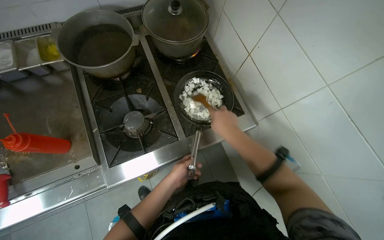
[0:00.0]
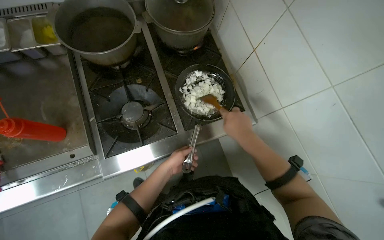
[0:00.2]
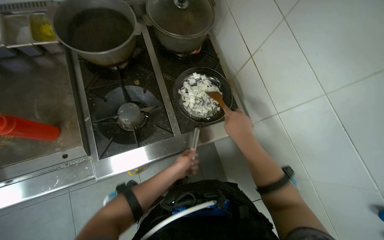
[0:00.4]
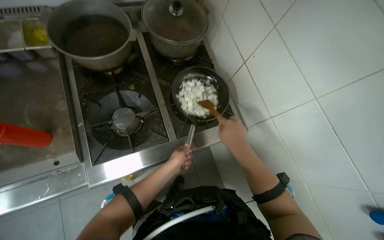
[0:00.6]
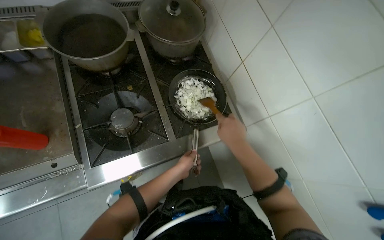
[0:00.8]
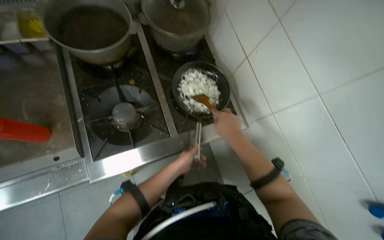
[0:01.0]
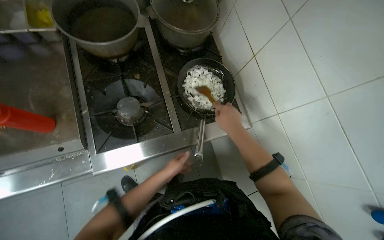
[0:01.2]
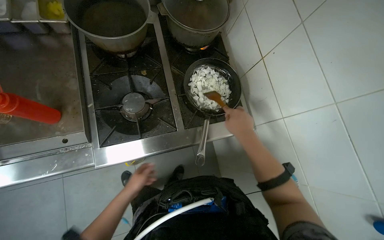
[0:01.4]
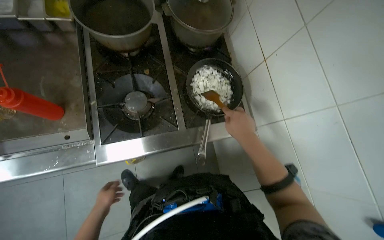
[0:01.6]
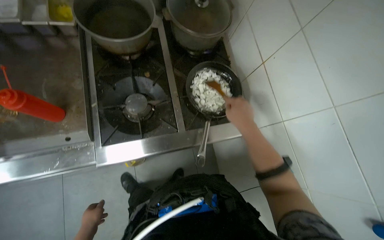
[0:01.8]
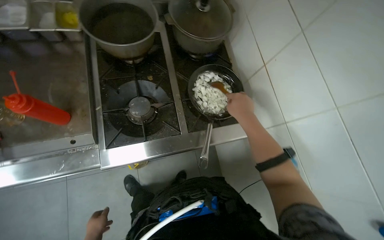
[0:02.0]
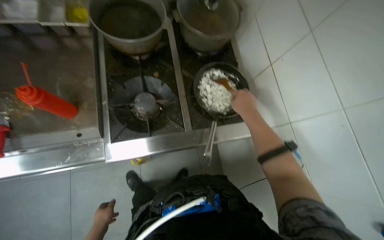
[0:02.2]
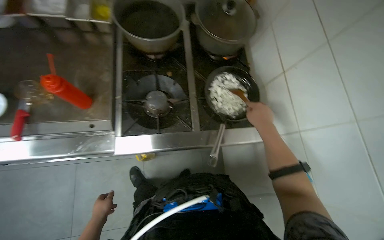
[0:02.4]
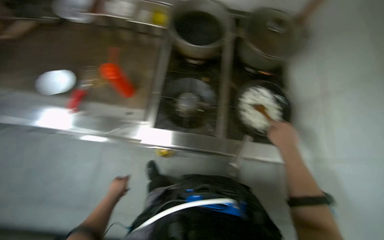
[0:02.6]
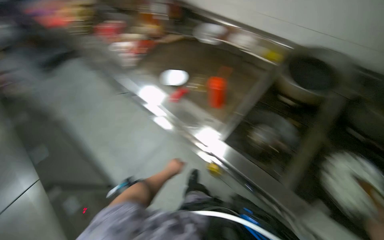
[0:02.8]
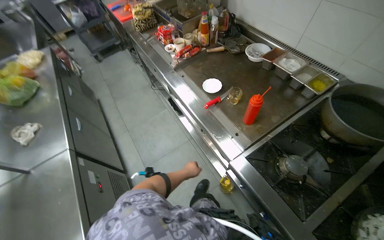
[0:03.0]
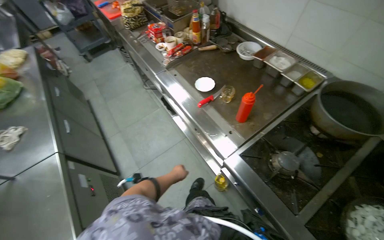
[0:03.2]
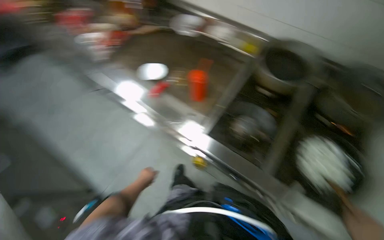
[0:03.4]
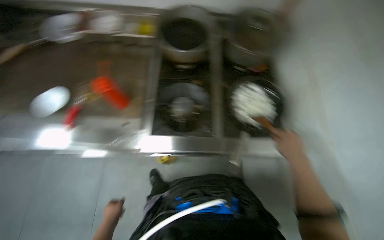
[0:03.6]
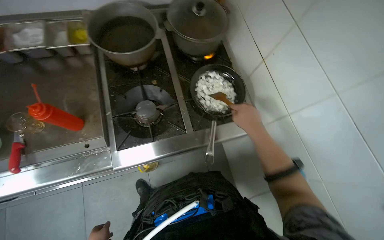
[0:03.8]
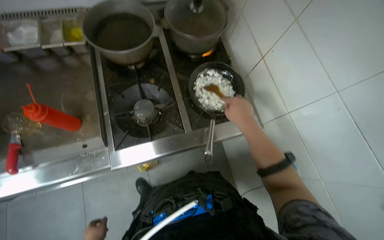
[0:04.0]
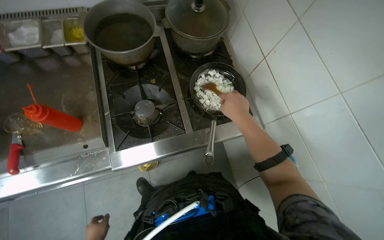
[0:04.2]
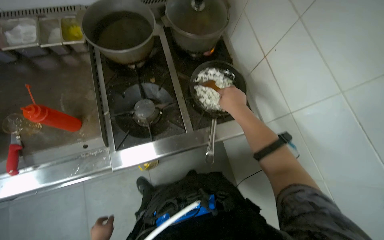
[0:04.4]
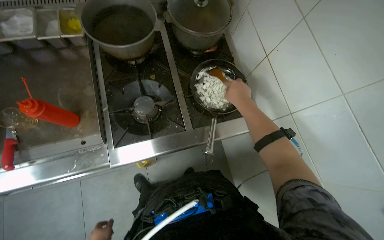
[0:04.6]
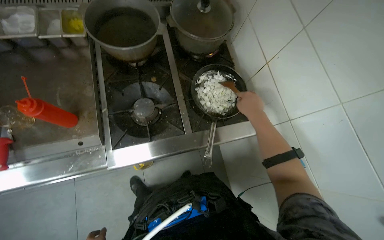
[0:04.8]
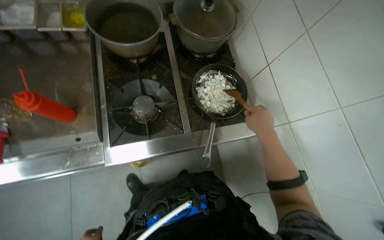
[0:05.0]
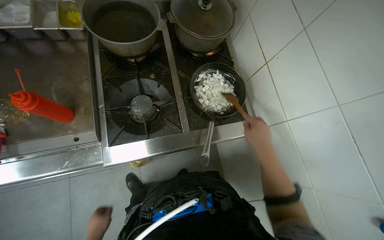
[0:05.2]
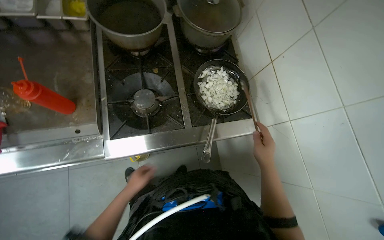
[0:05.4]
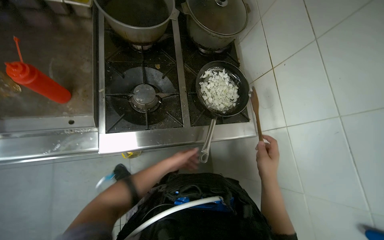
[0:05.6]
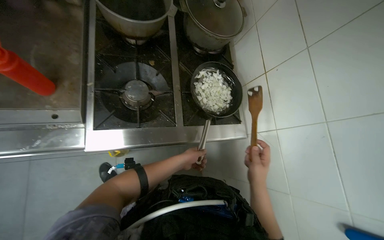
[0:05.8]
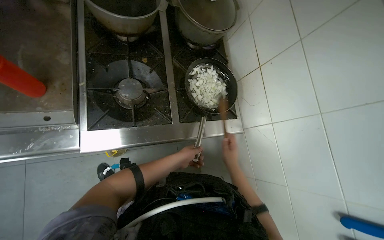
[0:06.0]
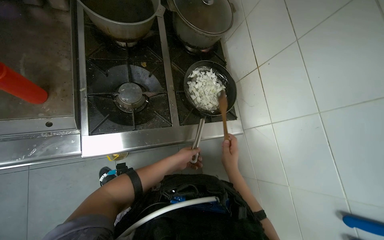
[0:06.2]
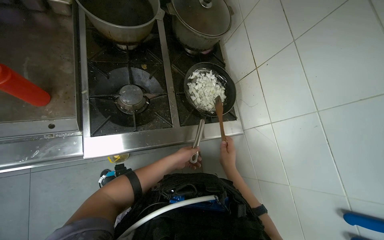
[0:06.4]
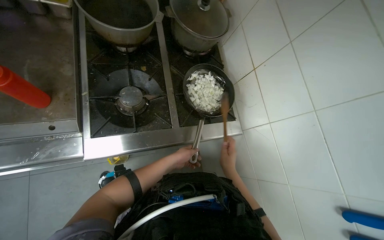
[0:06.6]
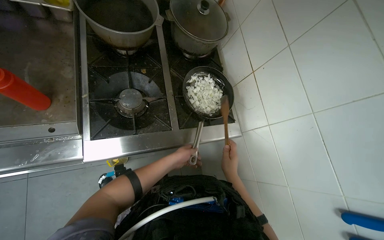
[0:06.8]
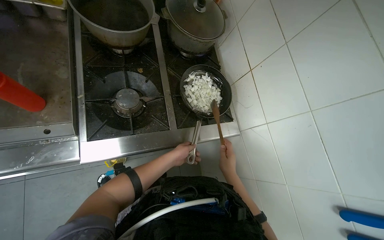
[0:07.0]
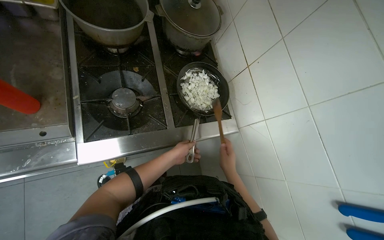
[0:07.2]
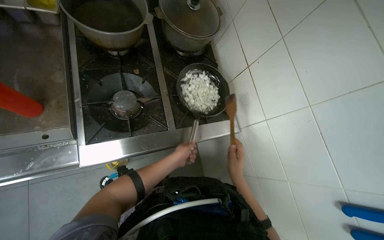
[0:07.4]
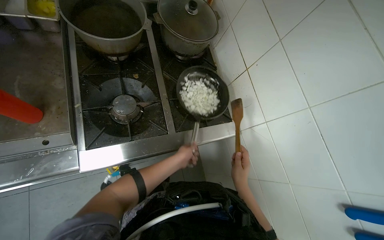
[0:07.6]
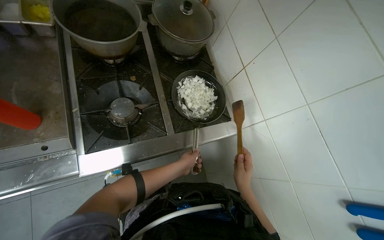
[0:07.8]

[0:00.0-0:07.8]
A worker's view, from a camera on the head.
Job: cooking food.
The whole recording: Stirring onions in pan. The worker stirs chopped onions in a pan on the stove.
0:00.0 to 0:01.6: The left hand heads to the left and down the picture, covering some 25 cm.
0:01.6 to 0:03.2: The head turns to the left by approximately 70 degrees. The camera pitches upward, by approximately 15 degrees.
0:03.2 to 0:04.6: The wearer's head swings some 70 degrees to the right. The camera pitches downward, by some 15 degrees.
0:04.6 to 0:06.2: The right hand heads down the picture, covering some 20 cm.
0:06.2 to 0:07.8: The hands are busy where they are.

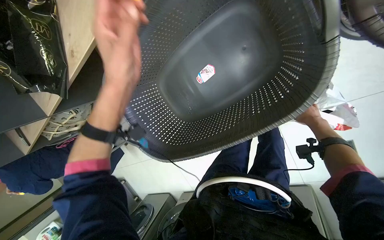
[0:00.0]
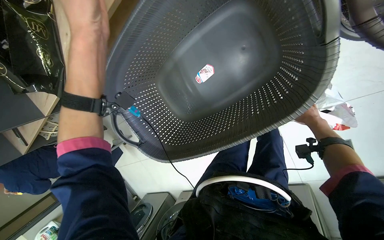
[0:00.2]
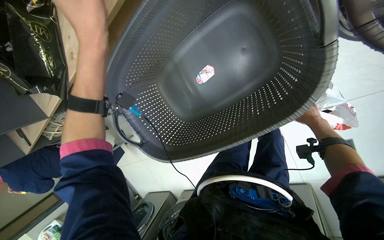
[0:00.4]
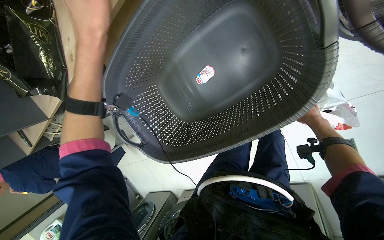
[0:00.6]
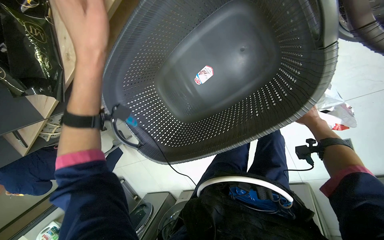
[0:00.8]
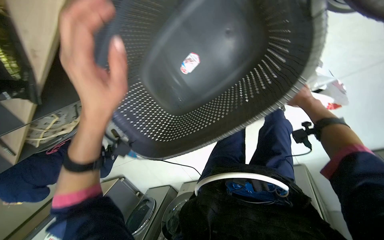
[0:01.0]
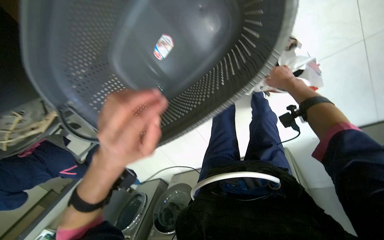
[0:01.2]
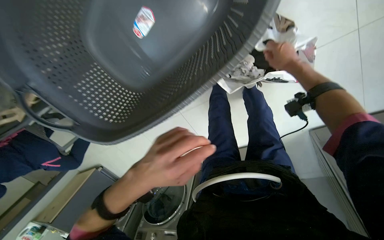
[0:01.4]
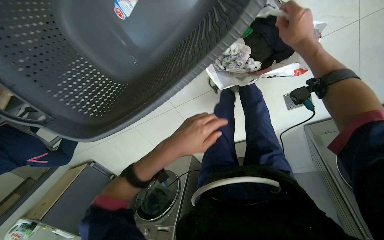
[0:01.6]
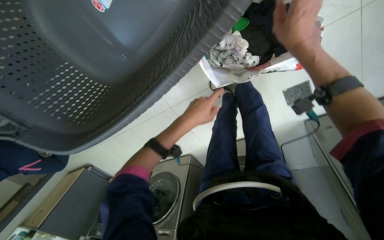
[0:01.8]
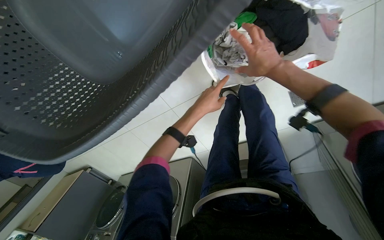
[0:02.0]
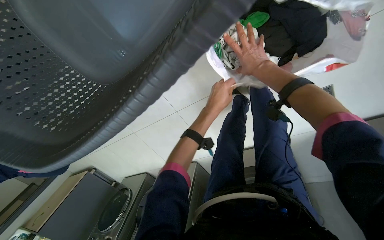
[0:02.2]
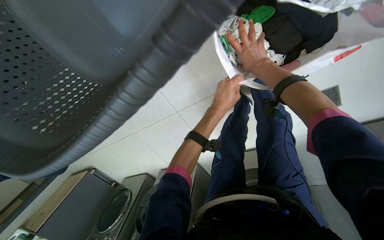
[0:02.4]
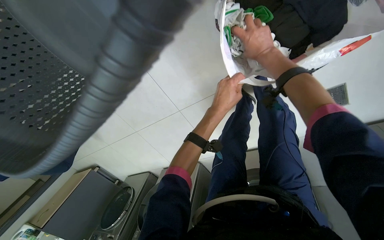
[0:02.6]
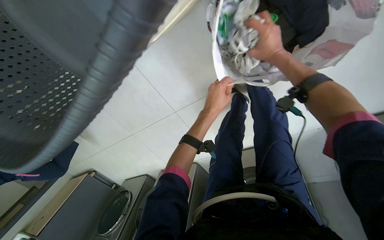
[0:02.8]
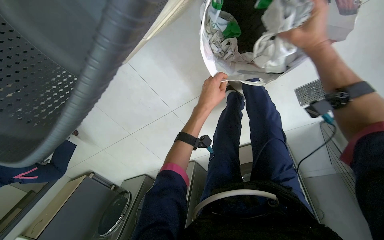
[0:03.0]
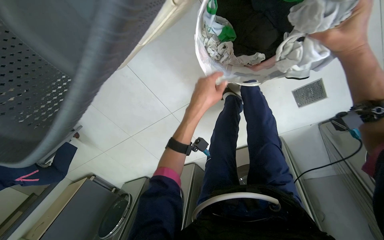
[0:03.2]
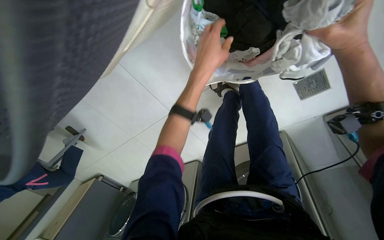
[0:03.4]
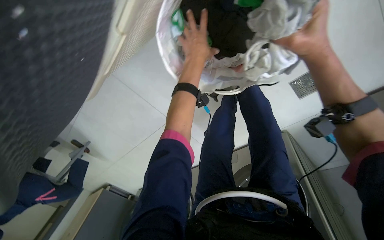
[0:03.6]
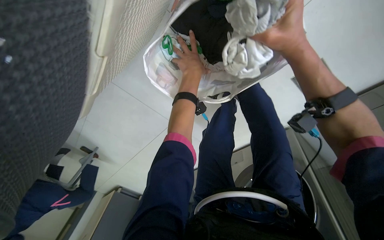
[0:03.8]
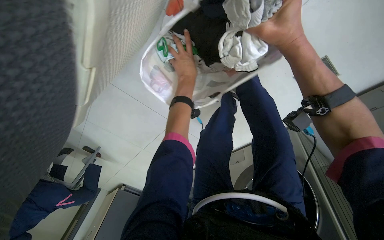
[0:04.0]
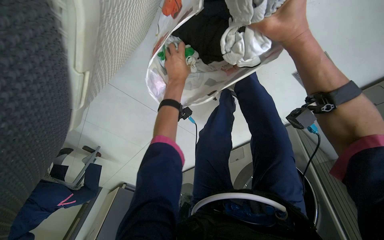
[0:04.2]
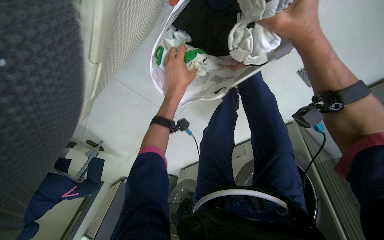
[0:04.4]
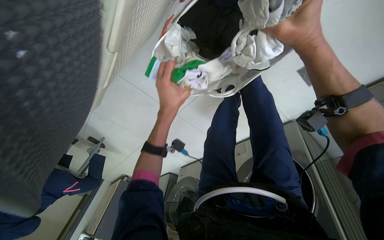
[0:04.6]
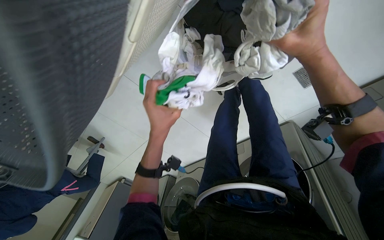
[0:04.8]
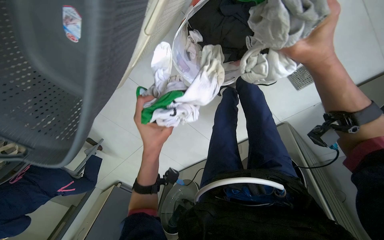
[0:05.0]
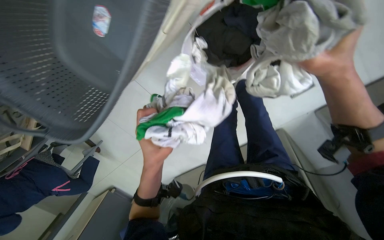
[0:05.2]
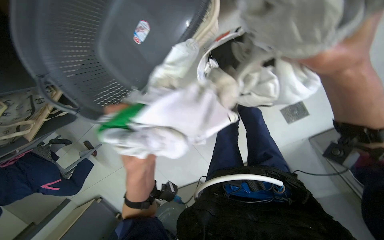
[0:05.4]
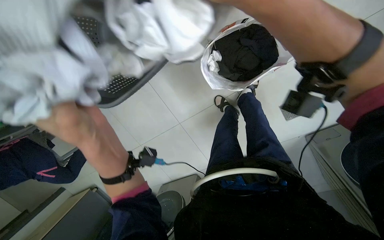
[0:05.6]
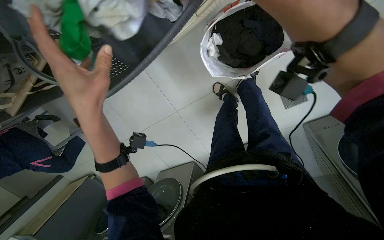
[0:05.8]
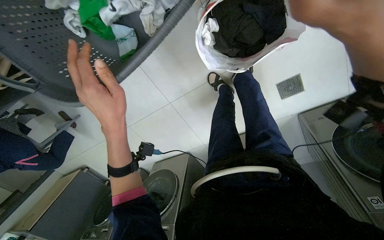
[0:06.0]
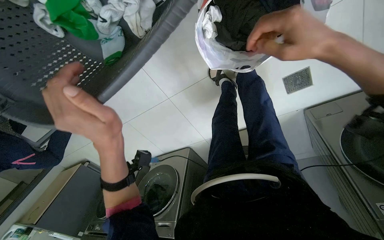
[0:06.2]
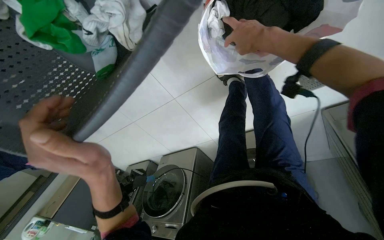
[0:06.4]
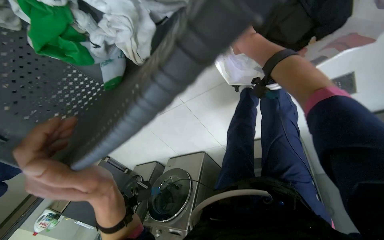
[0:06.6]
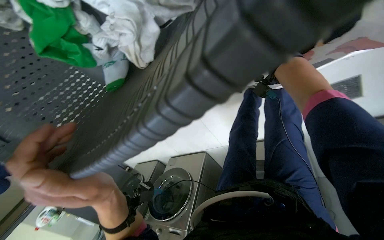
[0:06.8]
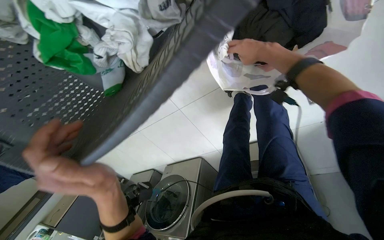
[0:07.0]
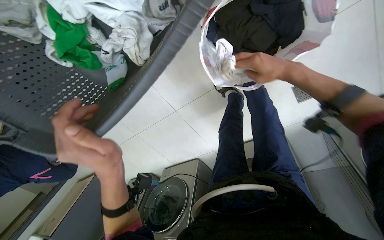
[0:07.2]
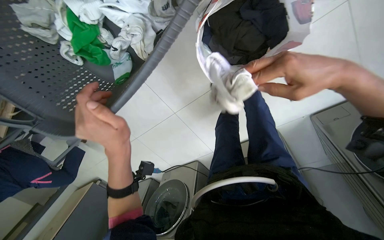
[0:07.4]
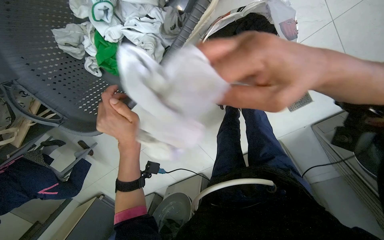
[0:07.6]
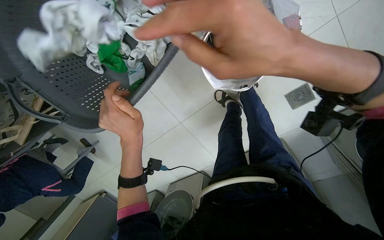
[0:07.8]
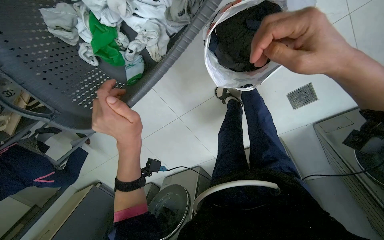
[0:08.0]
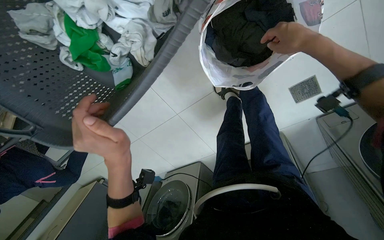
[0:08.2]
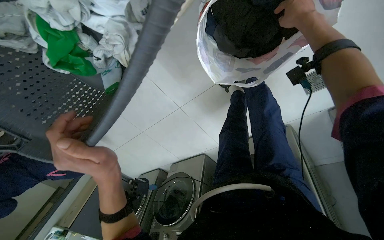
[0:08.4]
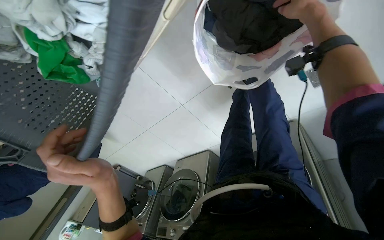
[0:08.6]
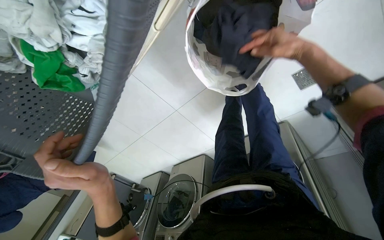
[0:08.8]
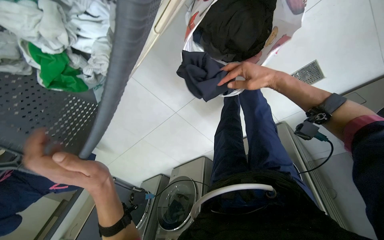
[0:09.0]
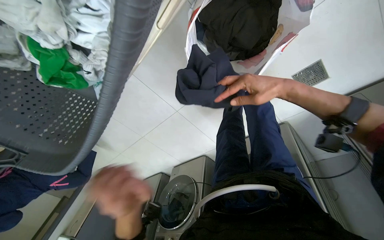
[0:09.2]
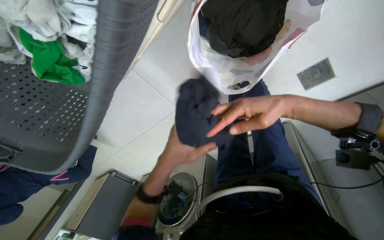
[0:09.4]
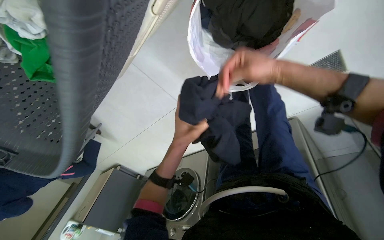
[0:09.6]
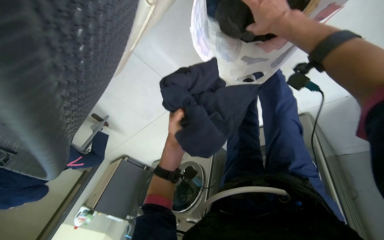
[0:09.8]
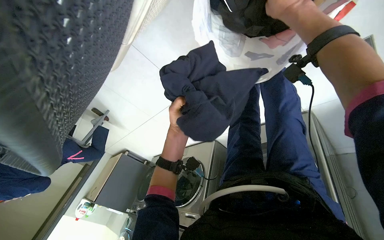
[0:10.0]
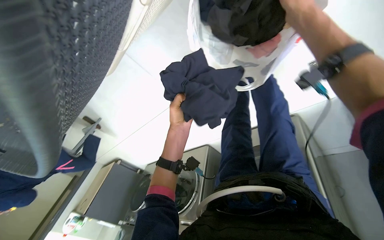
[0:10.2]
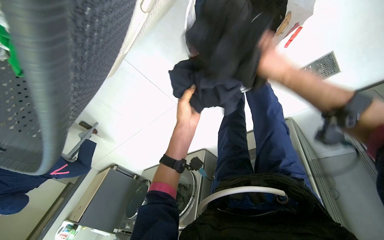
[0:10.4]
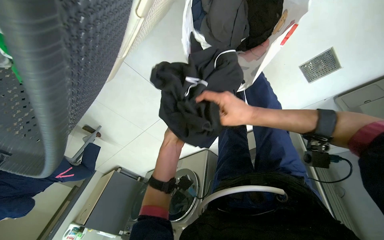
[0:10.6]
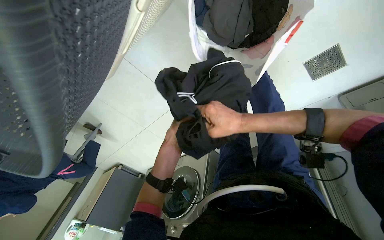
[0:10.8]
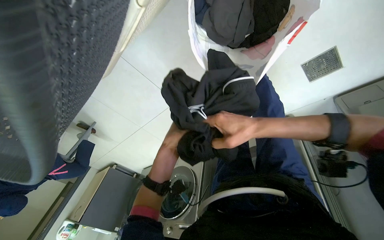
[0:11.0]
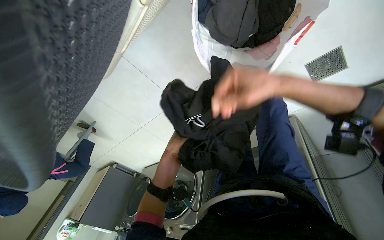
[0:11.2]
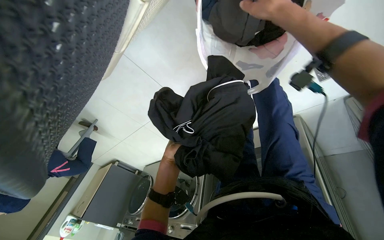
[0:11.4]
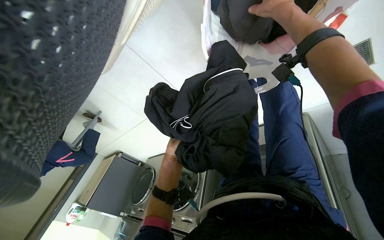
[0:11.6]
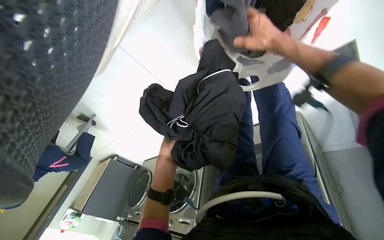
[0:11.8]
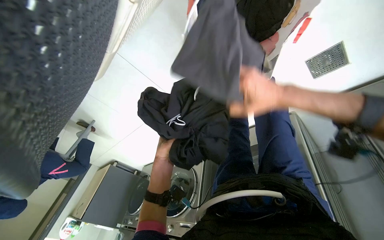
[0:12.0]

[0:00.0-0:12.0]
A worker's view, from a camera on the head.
Job: managing laundry.
The whole recording: Sorting laundry into basket. The worker sorts clothes from a bag into a laundry basket.
0:00.0 to 0:01.6: The right hand shifts some 15 cm nearer to the camera.
0:01.6 to 0:03.0: The right hand moves about 25 cm farther from the camera and comes back, while the left hand heads farther from the camera, up the picture and to the right, covering about 30 cm.
0:03.0 to 0:04.4: The left hand moves nearer and farther over roughly 15 cm, changing direction 2 times.
0:04.4 to 0:06.0: The left hand is displaced to the left, nearer to the camera and down the picture by roughly 30 cm.
0:07.6 to 0:09.0: The right hand heads farther from the camera, up the picture and to the right, covering about 35 cm.
0:09.0 to 0:10.4: The right hand moves up and down the picture over approximately 20 cm, changing direction 2 times. Meanwhile the left hand goes some 30 cm to the right, farther from the camera and up the picture.
0:10.4 to 0:12.0: The left hand moves farther from the camera, down the picture and to the left, approximately 35 cm. The right hand swings up and down the picture, approximately 30 cm each way, with 2 reversals.
